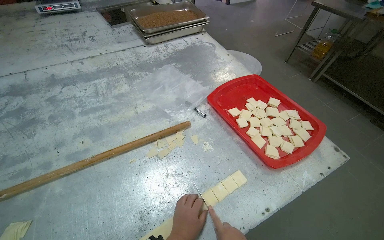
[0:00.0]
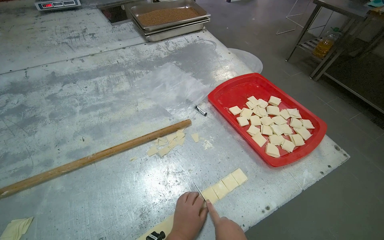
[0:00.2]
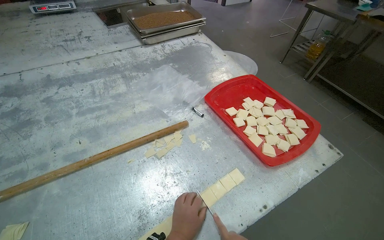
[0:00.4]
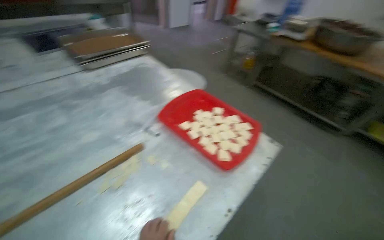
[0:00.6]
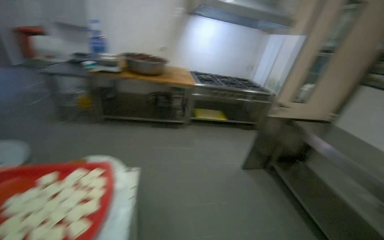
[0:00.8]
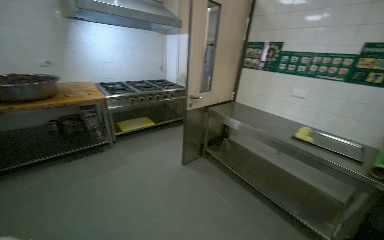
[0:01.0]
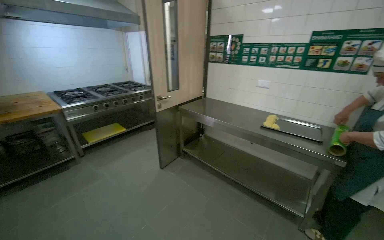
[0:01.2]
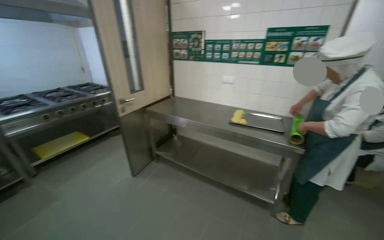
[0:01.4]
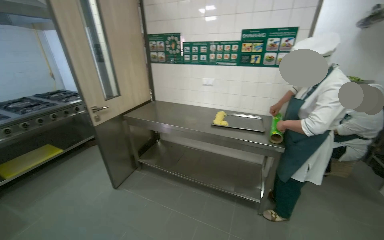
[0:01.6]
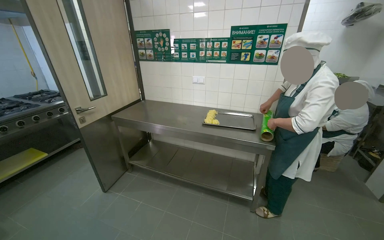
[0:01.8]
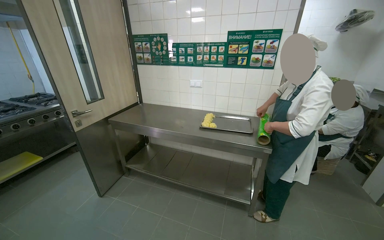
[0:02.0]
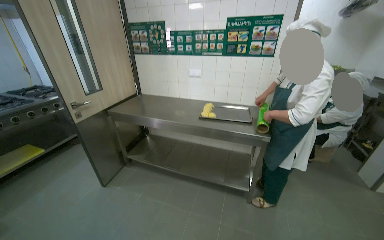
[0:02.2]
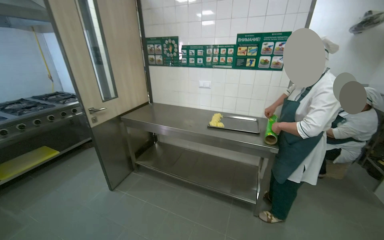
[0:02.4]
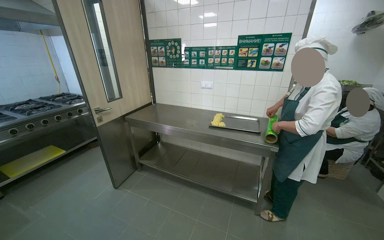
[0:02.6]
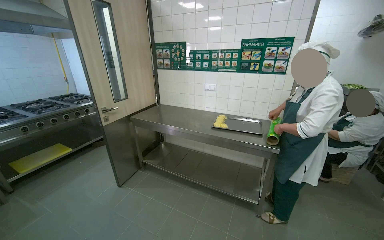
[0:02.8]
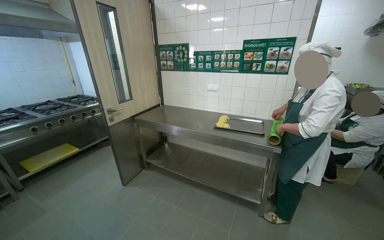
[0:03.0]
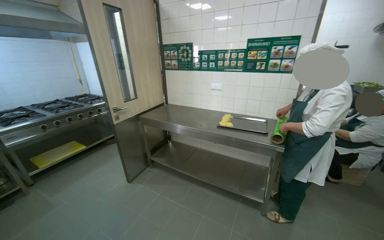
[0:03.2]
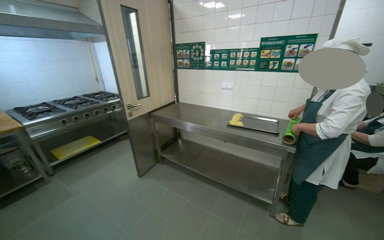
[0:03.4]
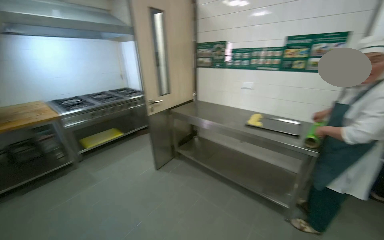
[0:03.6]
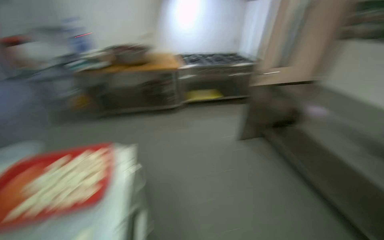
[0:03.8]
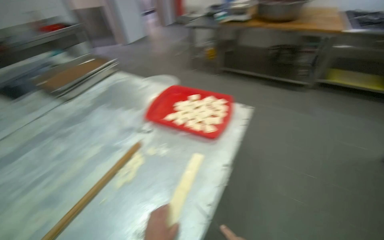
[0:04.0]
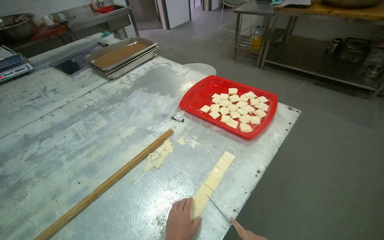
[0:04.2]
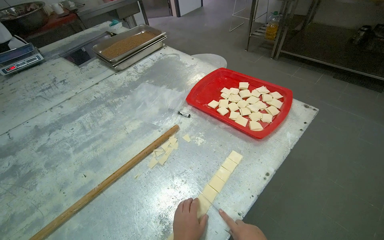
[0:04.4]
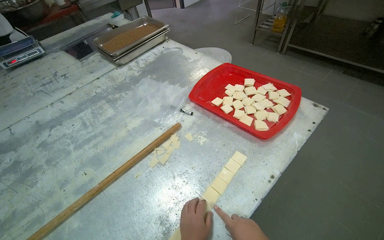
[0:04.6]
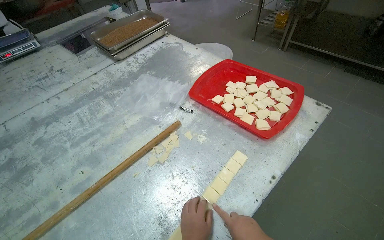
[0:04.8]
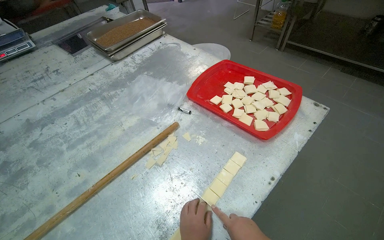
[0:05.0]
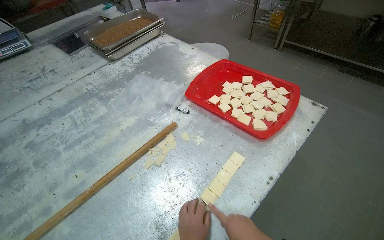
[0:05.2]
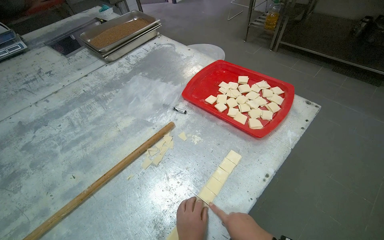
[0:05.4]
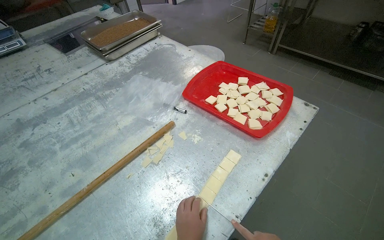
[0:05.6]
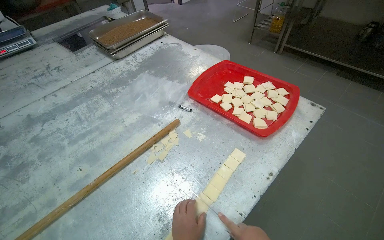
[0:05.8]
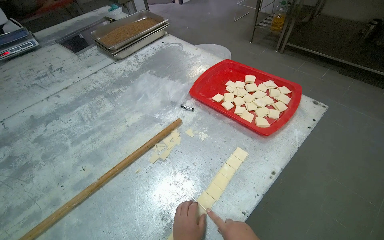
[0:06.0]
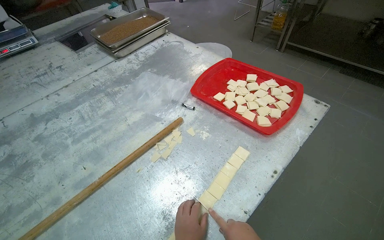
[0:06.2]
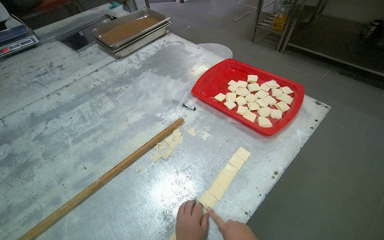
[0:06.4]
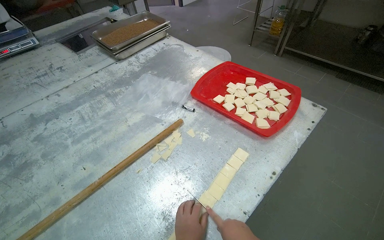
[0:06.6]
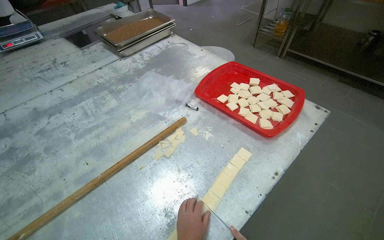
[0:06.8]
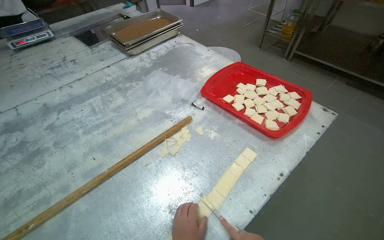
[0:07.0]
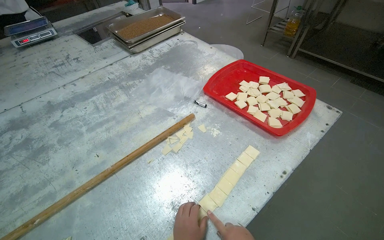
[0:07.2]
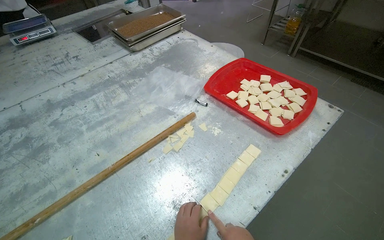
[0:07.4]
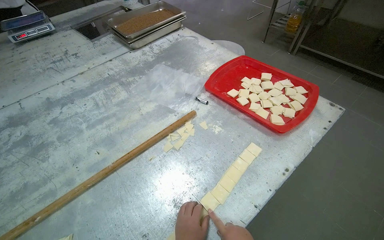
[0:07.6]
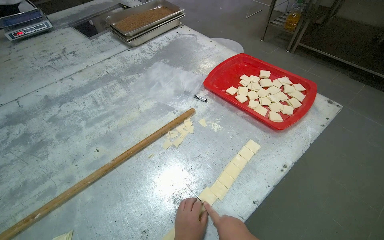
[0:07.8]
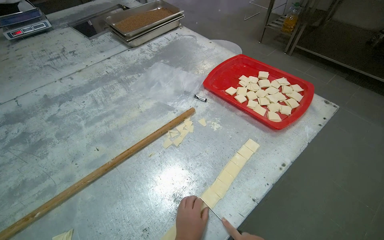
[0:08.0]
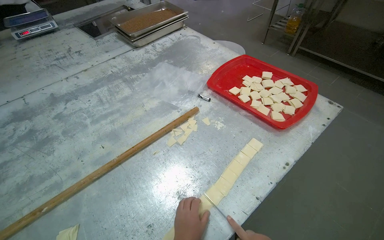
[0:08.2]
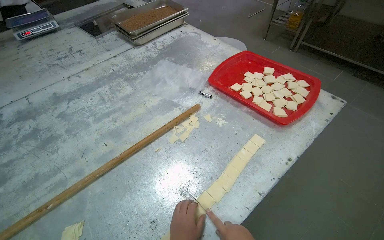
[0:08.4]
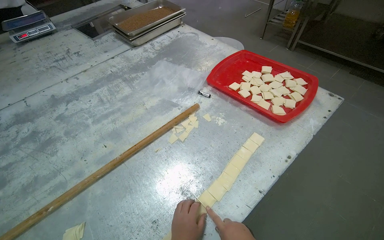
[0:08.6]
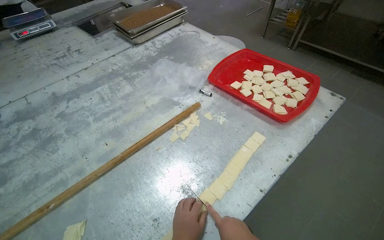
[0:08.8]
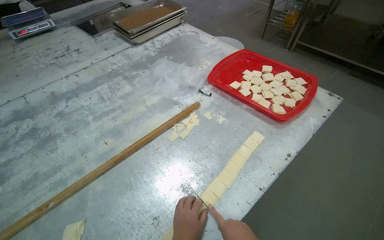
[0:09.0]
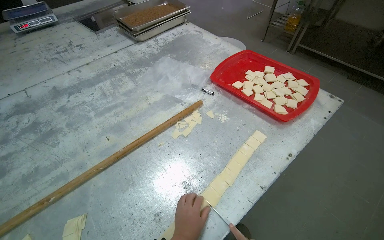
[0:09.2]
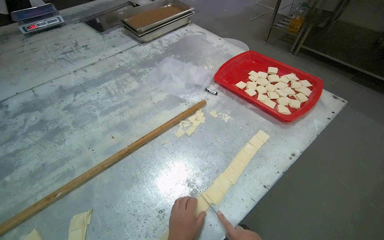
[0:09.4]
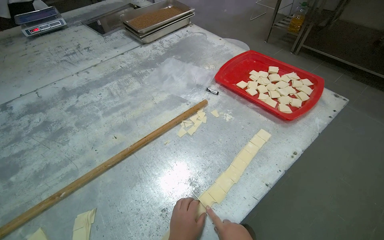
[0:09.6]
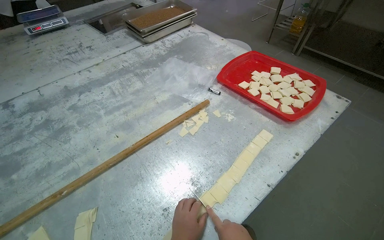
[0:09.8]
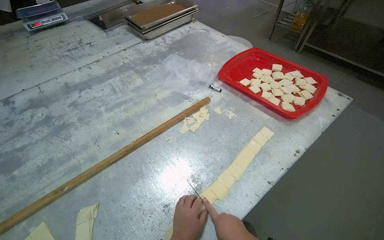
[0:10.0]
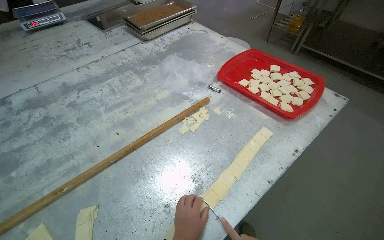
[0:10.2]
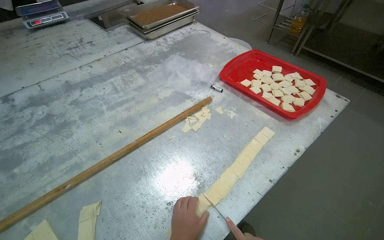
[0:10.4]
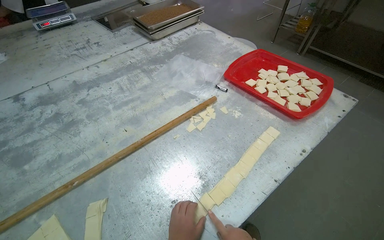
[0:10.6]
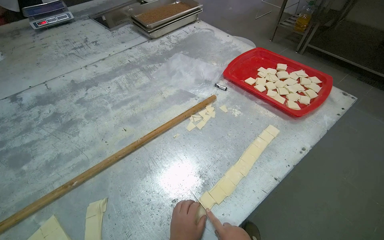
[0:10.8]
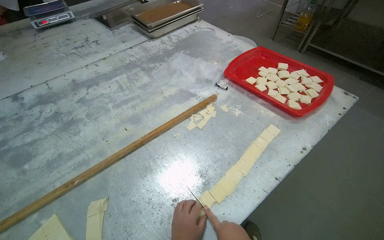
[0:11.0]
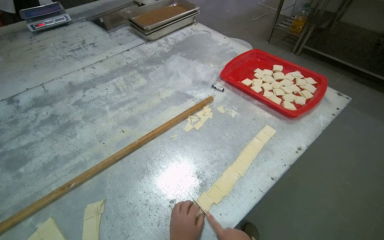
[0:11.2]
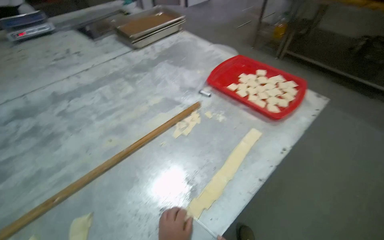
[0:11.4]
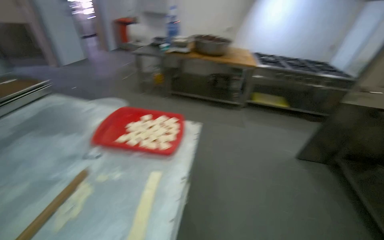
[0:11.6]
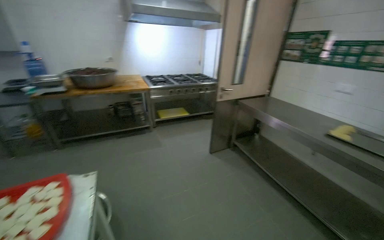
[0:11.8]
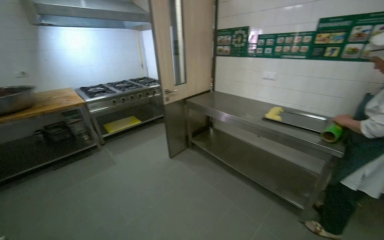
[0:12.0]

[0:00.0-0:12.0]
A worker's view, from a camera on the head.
Job: preparing food.
The whole recording: Preparing dough pieces for baking. The worker folds dough strips and cuts them into small squares, placing them into a tray.
0:00.0 to 0:01.6: The camera is carried some 60 cm. The head rotates about 130 degrees to the right. The camera pitches upward, by approximately 15 degrees.
0:10.4 to 0:12.0: The head travels approximately 50 cm. The wearer's head swings roughly 95 degrees to the right. The wearer looks roughly 25 degrees further upward.

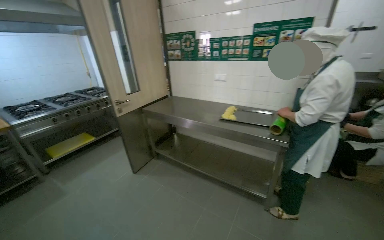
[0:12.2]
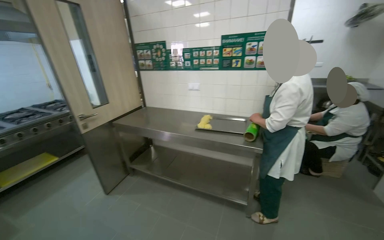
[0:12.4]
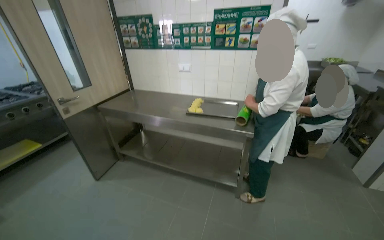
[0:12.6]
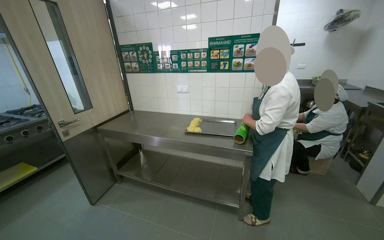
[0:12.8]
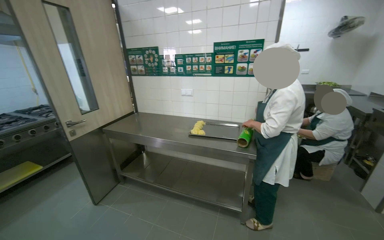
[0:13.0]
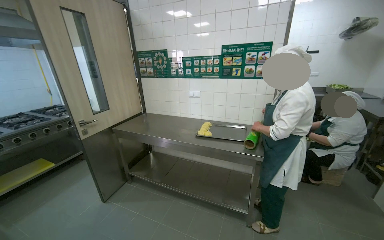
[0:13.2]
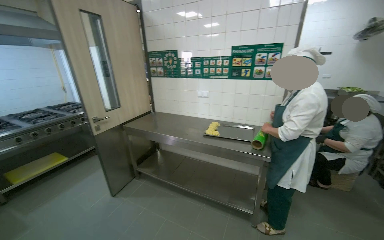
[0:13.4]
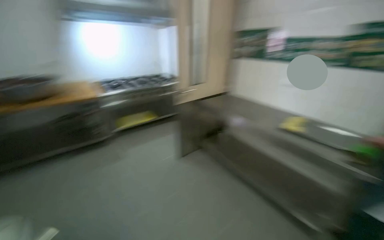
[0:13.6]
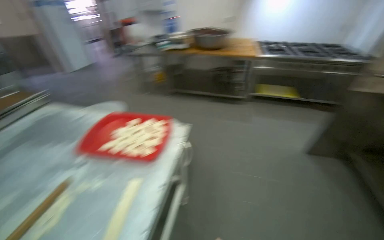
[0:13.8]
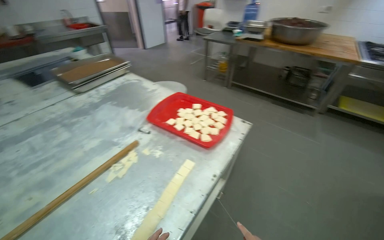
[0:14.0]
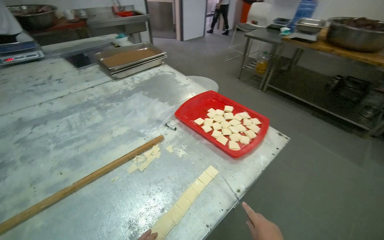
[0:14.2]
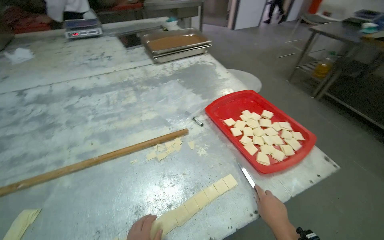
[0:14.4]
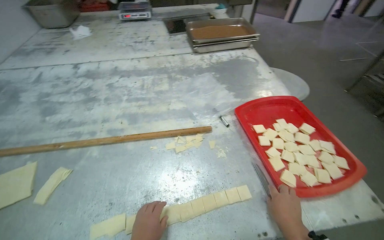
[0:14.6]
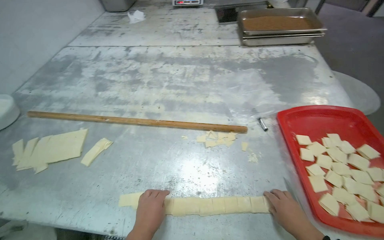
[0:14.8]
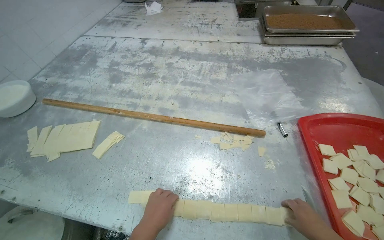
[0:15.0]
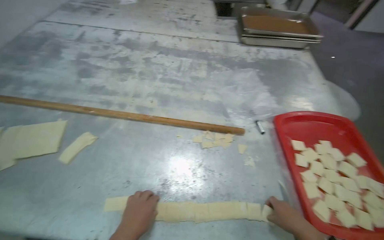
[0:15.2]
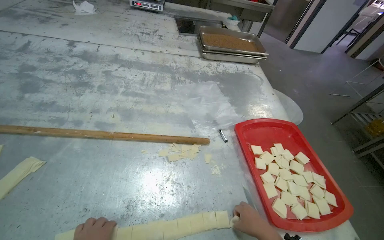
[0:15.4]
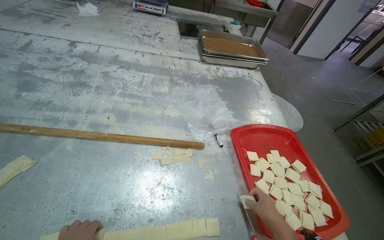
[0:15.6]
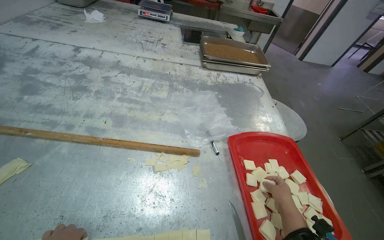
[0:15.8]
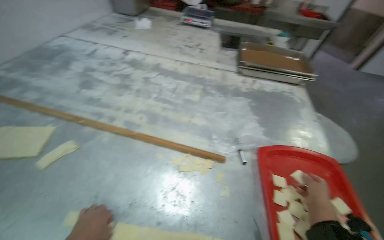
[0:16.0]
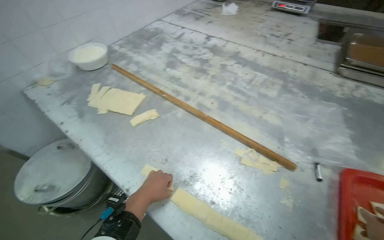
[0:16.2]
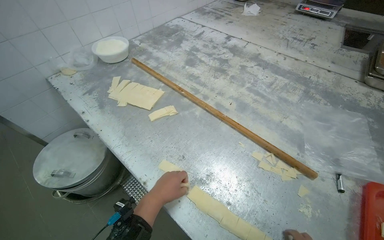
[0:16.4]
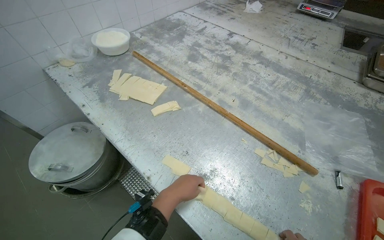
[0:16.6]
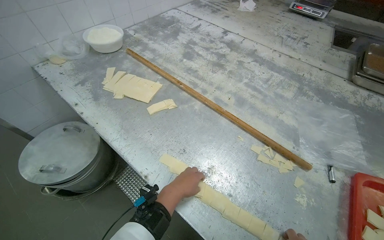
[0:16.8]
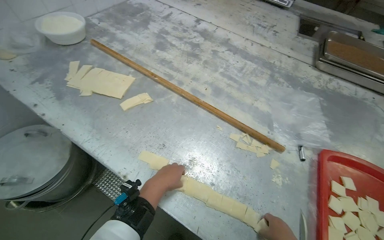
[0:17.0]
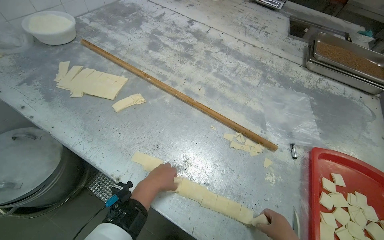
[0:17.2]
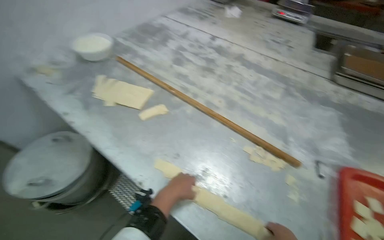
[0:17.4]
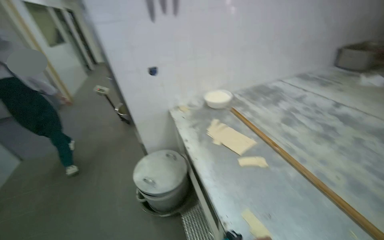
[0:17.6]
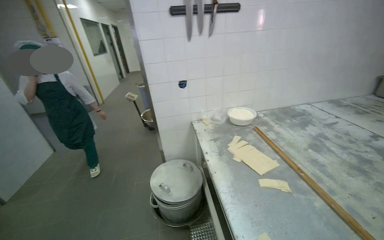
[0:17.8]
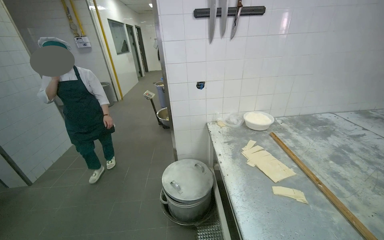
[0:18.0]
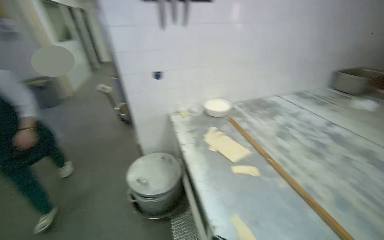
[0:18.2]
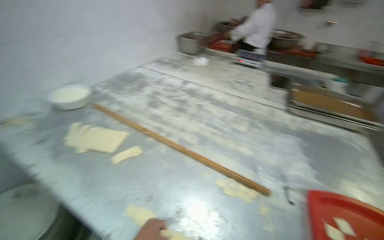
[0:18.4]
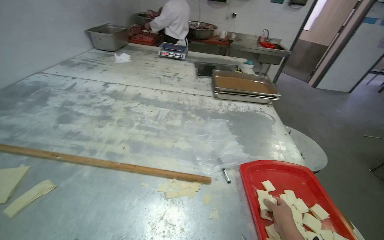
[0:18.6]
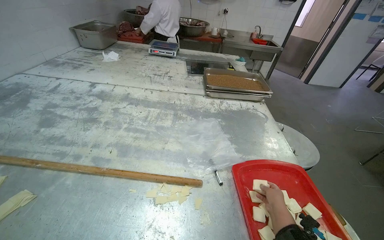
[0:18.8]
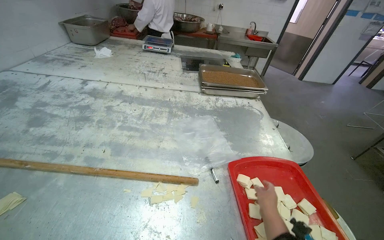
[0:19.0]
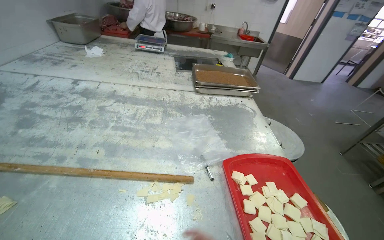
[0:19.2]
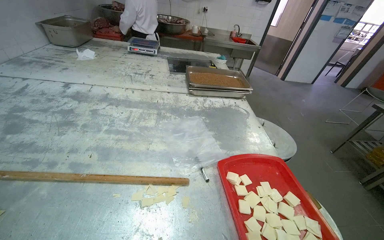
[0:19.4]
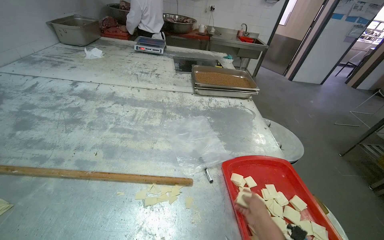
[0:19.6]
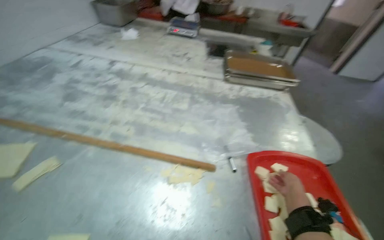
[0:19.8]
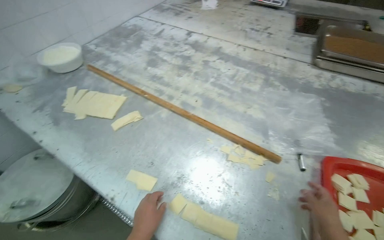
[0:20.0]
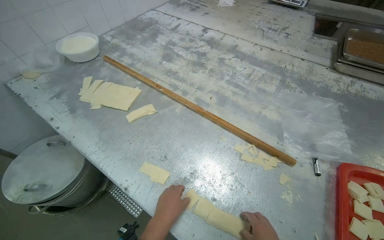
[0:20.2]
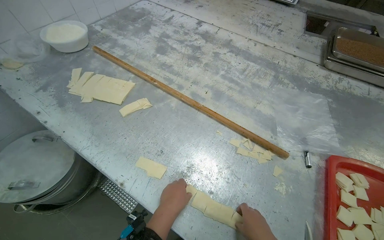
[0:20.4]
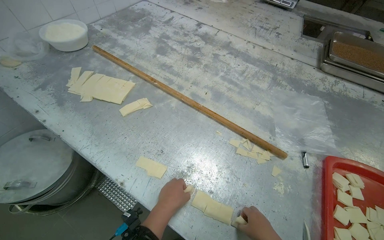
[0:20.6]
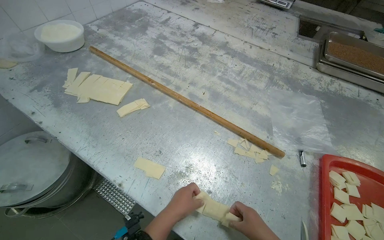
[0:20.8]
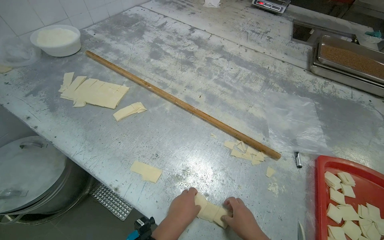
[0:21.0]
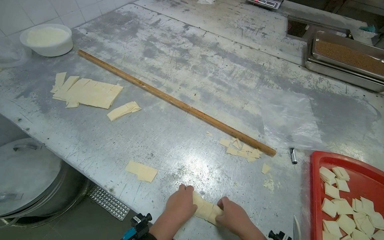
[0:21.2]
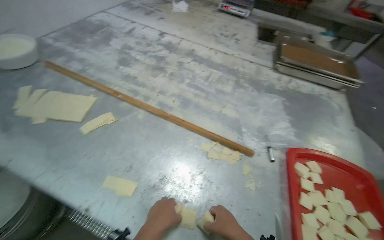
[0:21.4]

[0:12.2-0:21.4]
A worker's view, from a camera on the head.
Job: preparing food.
The whole recording: Preparing dough pieces for baking. The worker folds dough strips and cuts them into small squares, placing them into a tray.
0:12.2 to 0:13.8: The wearer's head swings roughly 70 degrees to the left. The view tips downward by approximately 15 degrees.
0:13.8 to 0:15.2: The wearer's head swings some 80 degrees to the left. The view tilts approximately 20 degrees downward.
0:15.2 to 0:16.8: The head rotates roughly 30 degrees to the left.
0:18.4 to 0:19.8: The wearer's head swings approximately 20 degrees to the right.
